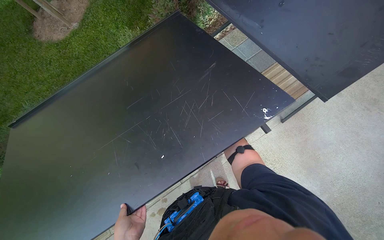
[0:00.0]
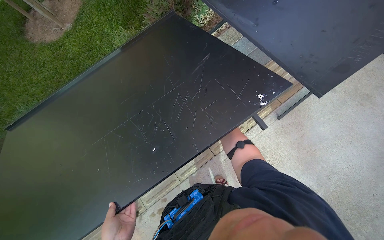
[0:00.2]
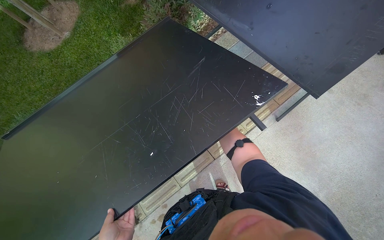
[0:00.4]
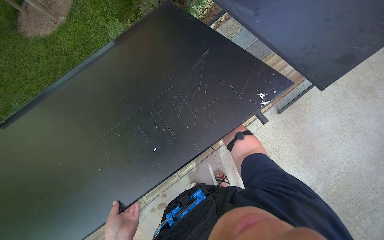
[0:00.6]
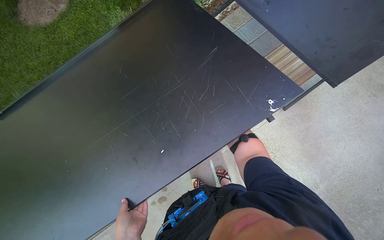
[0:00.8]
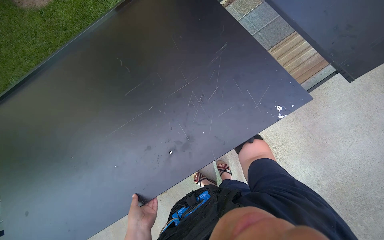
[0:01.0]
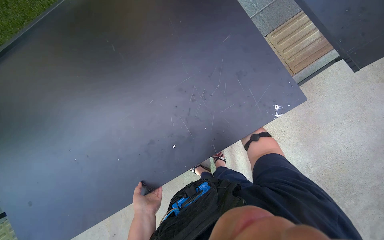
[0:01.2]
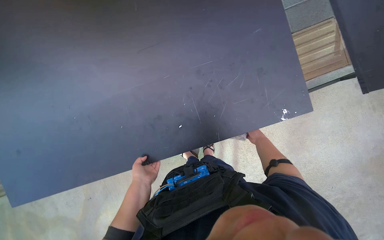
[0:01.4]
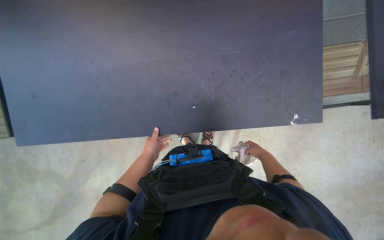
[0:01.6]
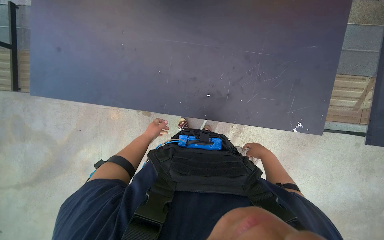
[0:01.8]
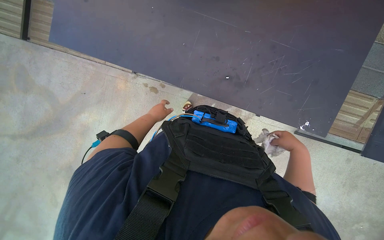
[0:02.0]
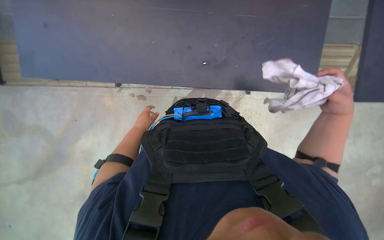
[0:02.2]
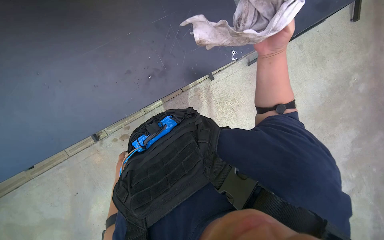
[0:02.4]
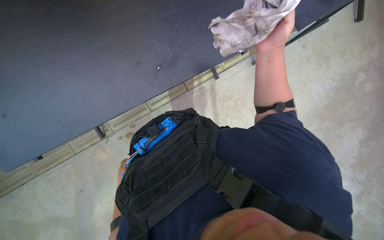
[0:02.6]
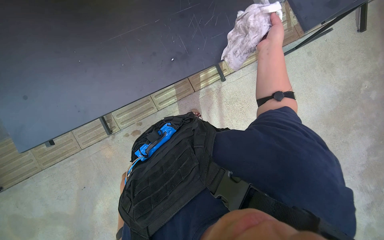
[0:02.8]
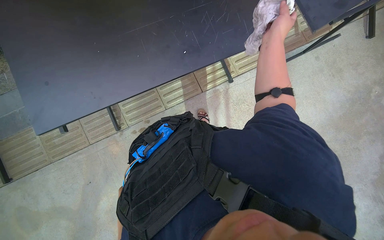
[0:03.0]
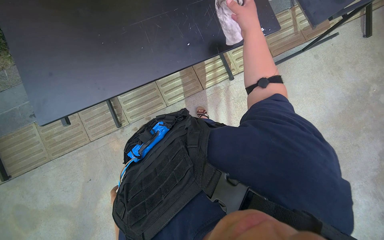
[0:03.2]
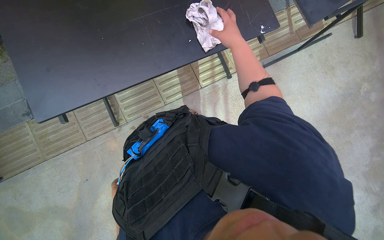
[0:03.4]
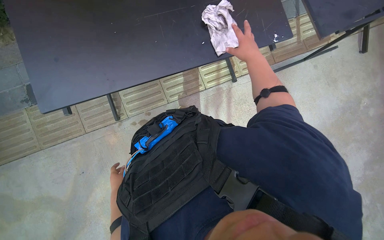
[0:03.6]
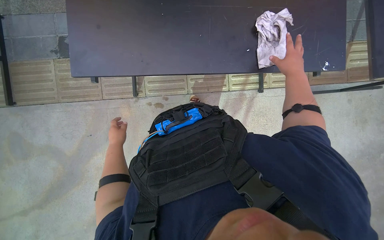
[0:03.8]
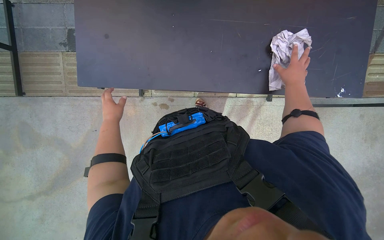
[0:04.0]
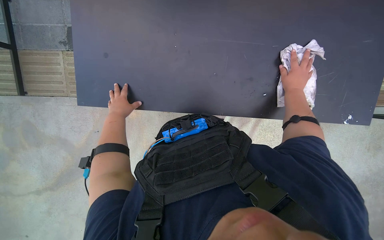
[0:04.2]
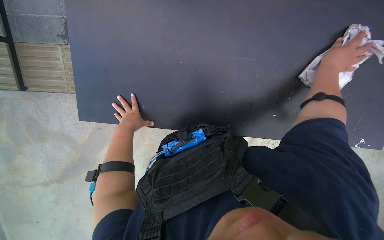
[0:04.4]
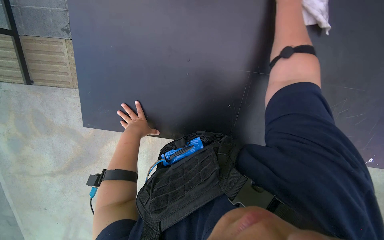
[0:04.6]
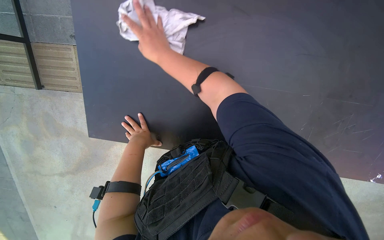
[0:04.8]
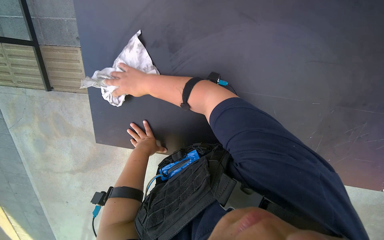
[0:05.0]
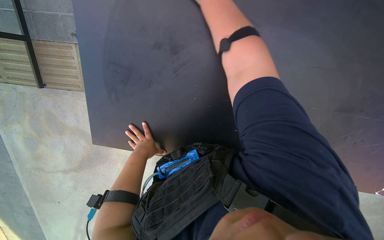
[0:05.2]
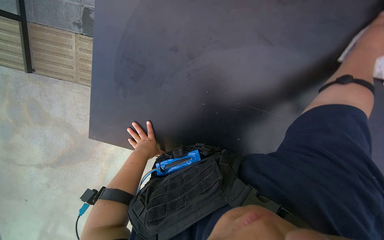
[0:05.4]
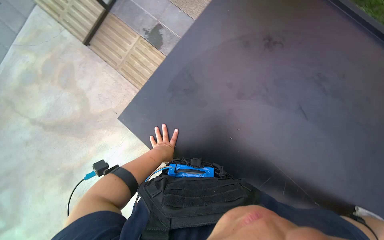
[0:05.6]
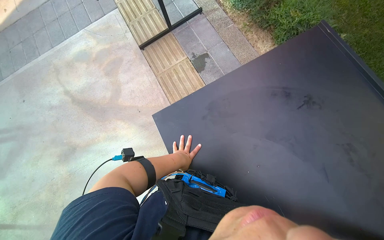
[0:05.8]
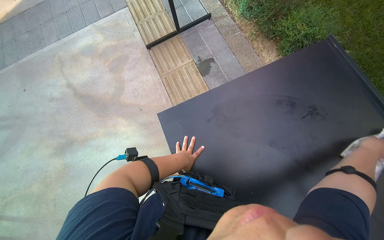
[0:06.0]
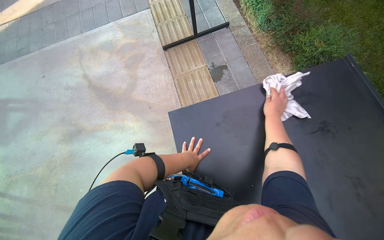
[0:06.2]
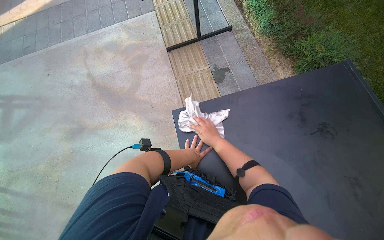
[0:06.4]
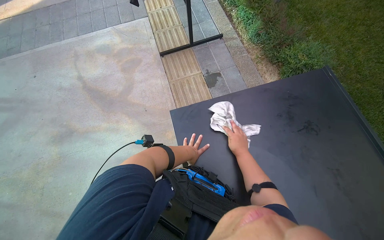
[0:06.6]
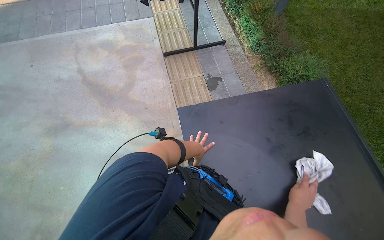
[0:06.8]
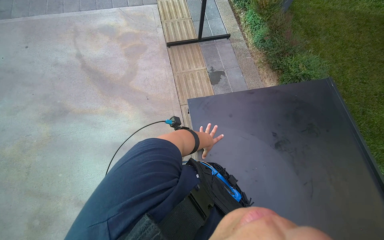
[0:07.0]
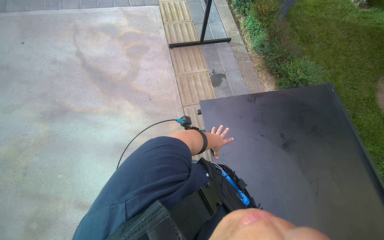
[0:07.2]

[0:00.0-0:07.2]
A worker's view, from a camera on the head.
Job: wiping surfaces.
The whole recording: Wiping outdoor table. The worker wipes the frame and top surface of an outdoor table.
0:00.0 to 0:01.4: The camera pitches downward, by about 20 degrees.
0:04.4 to 0:05.8: The wearer looks about 25 degrees further upward. The scene rotates clockwise by roughly 55 degrees.

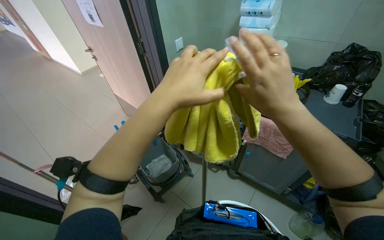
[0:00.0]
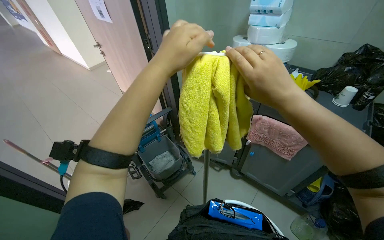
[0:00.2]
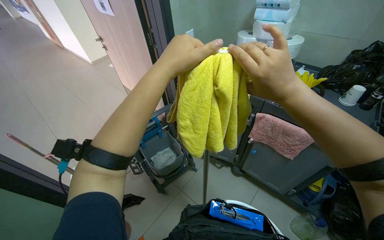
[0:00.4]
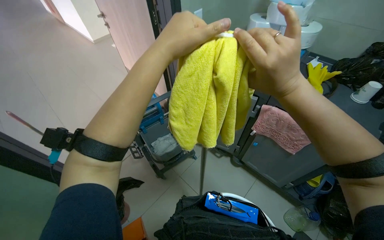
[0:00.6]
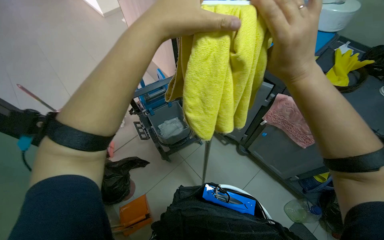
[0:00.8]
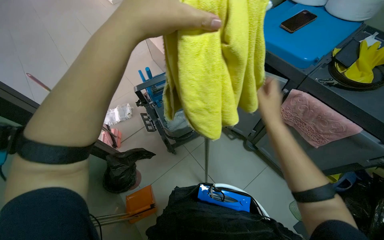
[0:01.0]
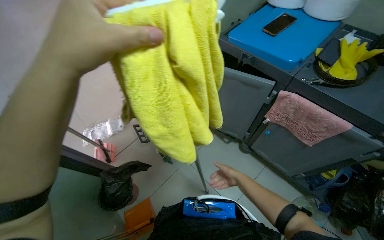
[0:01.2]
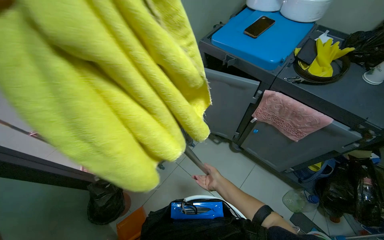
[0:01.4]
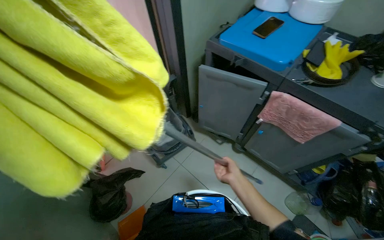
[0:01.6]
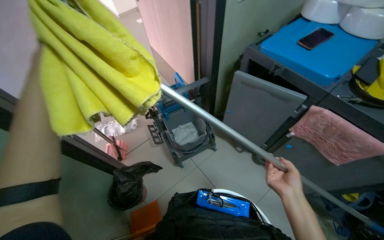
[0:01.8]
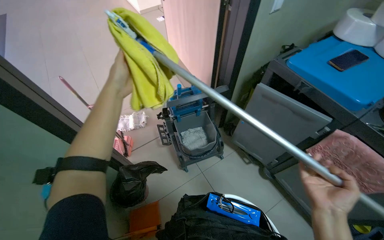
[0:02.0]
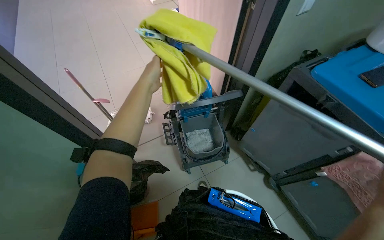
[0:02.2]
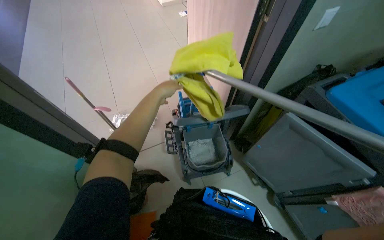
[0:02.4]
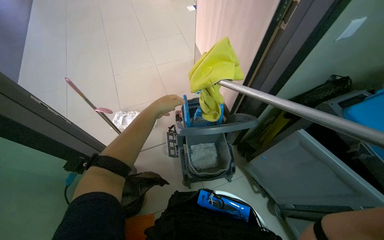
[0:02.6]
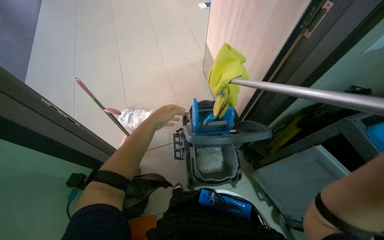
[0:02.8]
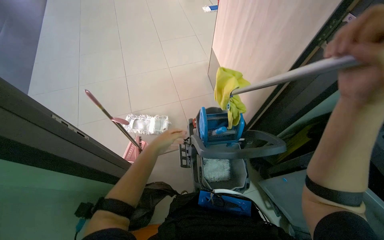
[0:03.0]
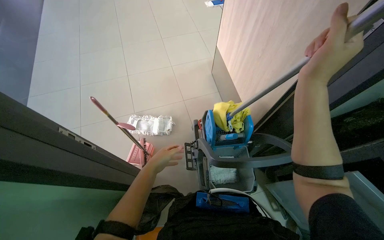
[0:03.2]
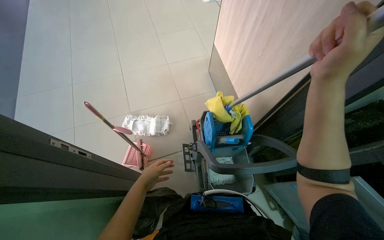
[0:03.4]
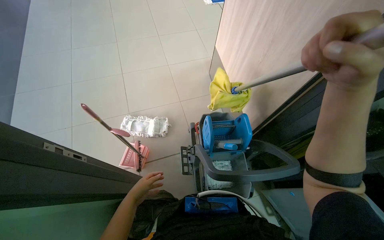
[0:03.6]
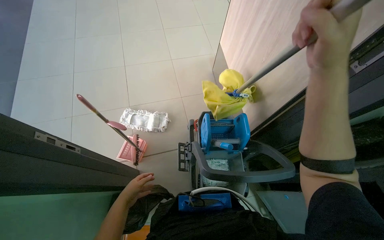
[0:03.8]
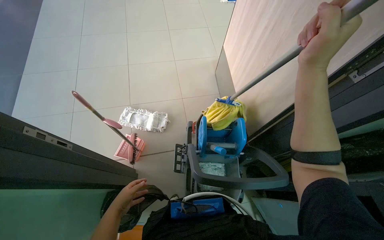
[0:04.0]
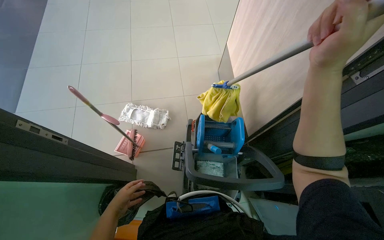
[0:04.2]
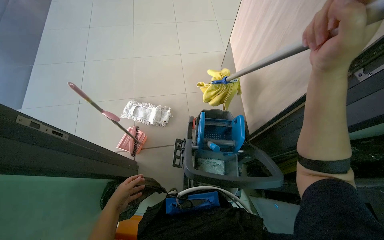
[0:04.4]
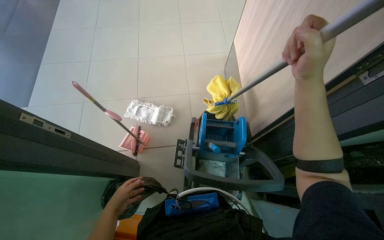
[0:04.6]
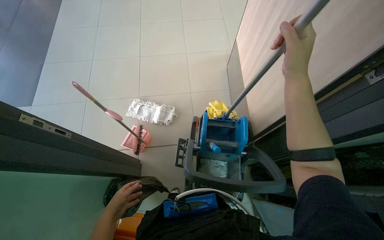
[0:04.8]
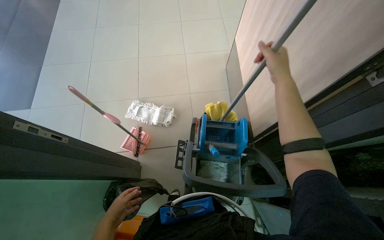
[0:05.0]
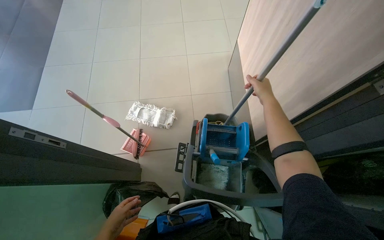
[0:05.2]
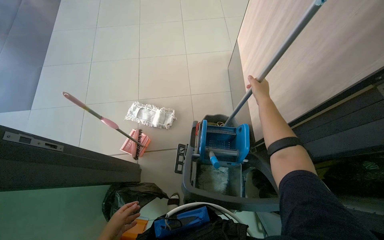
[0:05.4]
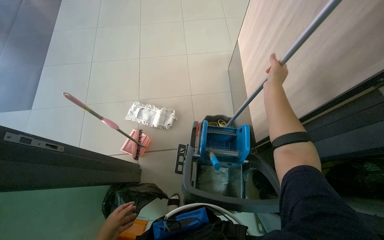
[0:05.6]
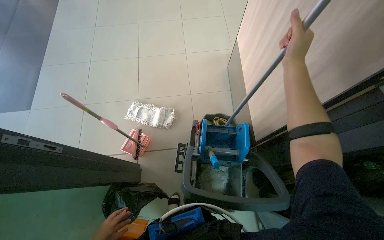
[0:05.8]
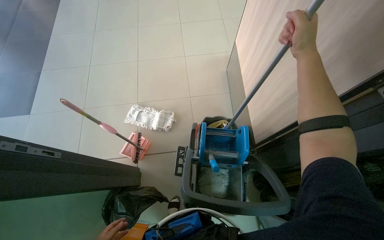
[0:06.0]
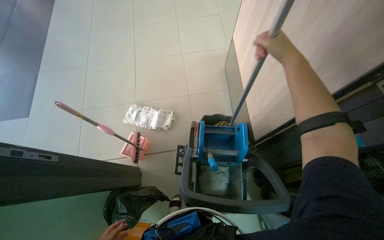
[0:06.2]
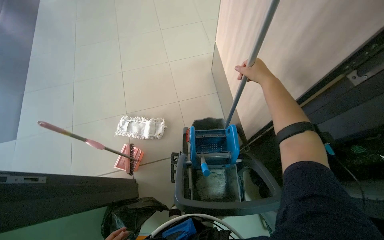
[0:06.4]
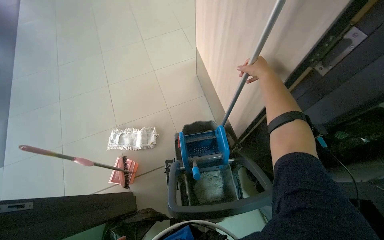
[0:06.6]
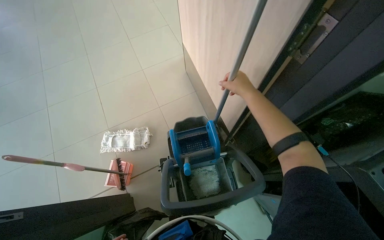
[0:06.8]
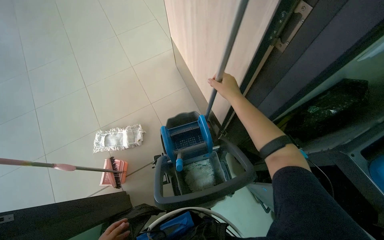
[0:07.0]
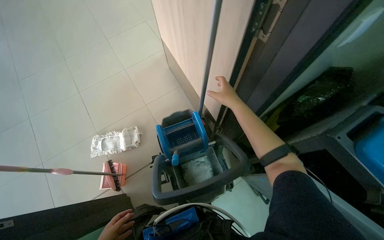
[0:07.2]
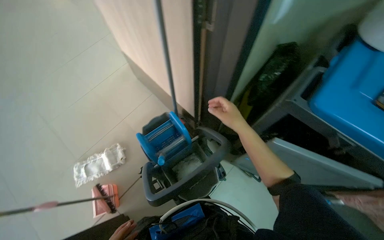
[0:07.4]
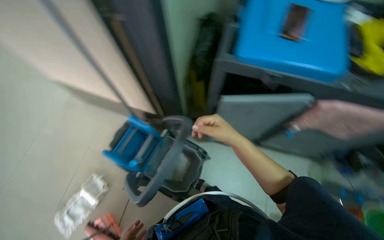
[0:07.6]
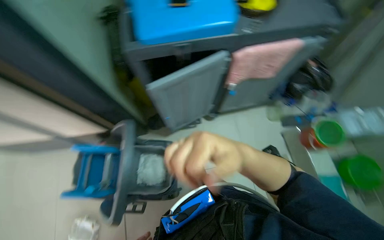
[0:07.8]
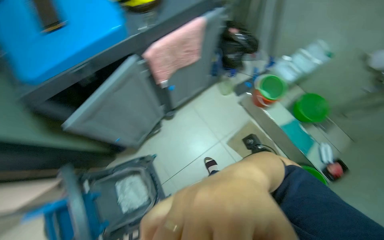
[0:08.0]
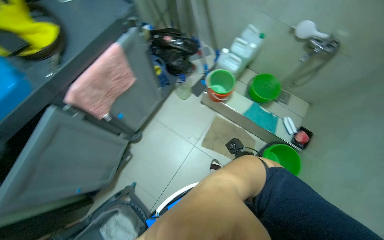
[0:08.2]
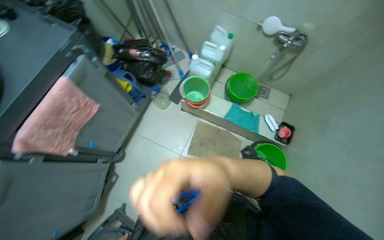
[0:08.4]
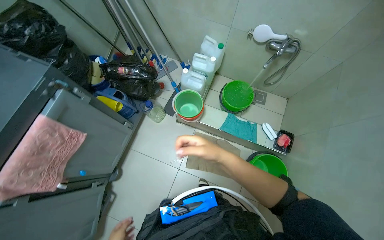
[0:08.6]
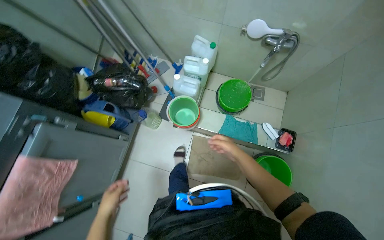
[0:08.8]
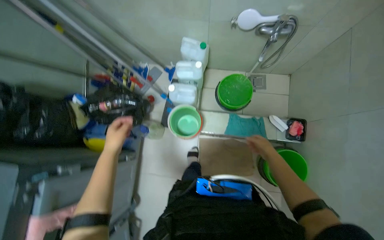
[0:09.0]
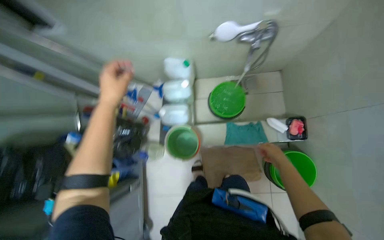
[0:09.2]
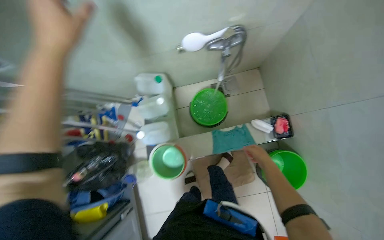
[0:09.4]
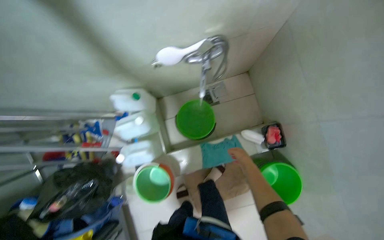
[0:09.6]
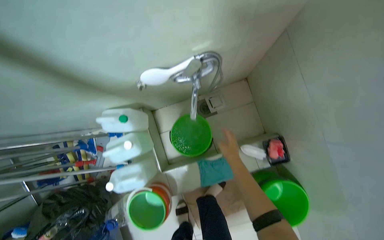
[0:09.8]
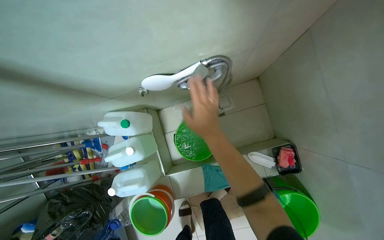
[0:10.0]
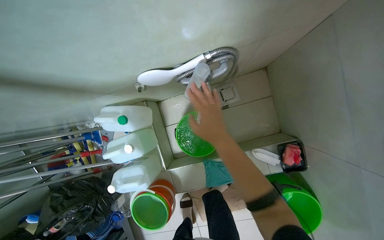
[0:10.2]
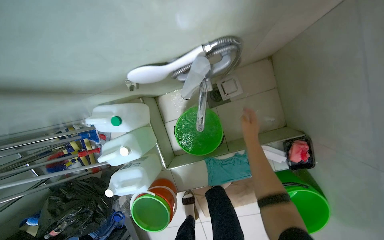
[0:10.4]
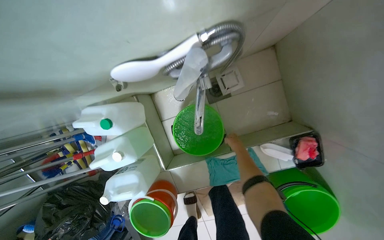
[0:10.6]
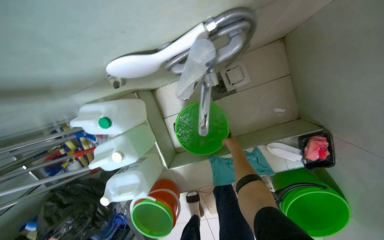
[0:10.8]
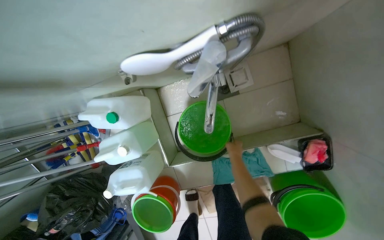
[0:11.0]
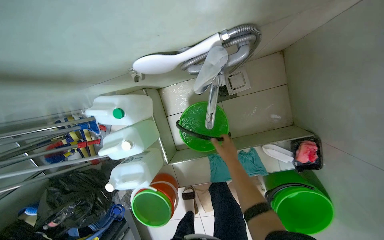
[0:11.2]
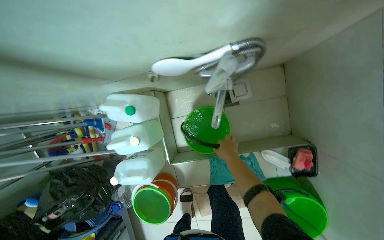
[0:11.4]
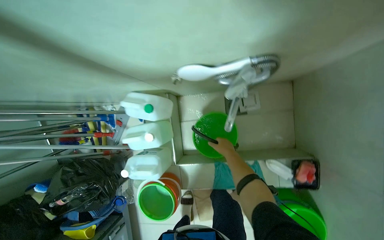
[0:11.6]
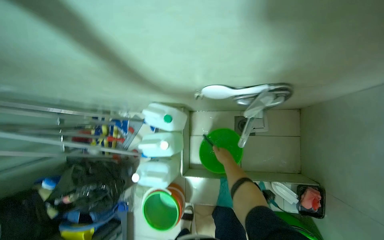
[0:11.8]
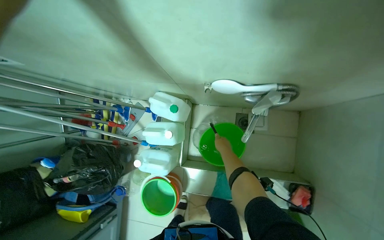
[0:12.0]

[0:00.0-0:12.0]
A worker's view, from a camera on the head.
Job: preparing cleaning supplies.
The whole recording: Preparing cleaning buckets and mop. The worker wrings the mop, fills a bucket with water, and places it on the cleaning cart.
0:00.0 to 0:01.6: The camera pitches downward, by approximately 15 degrees.
0:01.6 to 0:03.0: The wearer moves approximately 50 cm. The wearer's head swings some 30 degrees to the left.
0:03.0 to 0:04.4: The left hand travels down the picture by some 15 cm; the right hand travels up the picture by roughly 20 cm.
0:04.4 to 0:06.0: The right hand moves farther from the camera and up the picture, approximately 20 cm.
0:06.0 to 0:07.6: The wearer looks about 65 degrees further to the right.
0:07.6 to 0:09.0: The camera travels approximately 1 m. The wearer looks approximately 100 degrees further to the right. The camera pitches downward, by about 15 degrees.
0:09.0 to 0:10.4: The wearer moves roughly 80 cm. The wearer looks approximately 15 degrees further downward.
0:10.4 to 0:12.0: The right hand moves to the left, approximately 25 cm.
